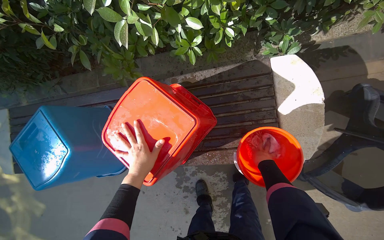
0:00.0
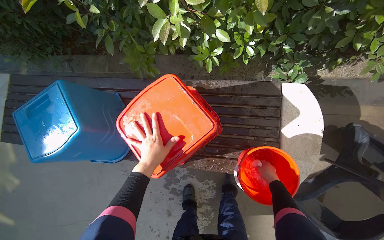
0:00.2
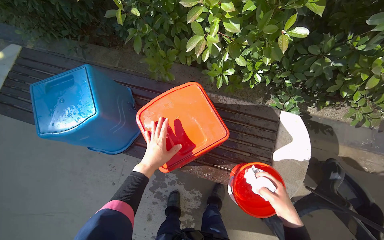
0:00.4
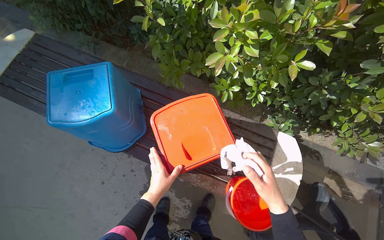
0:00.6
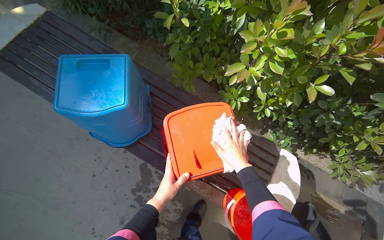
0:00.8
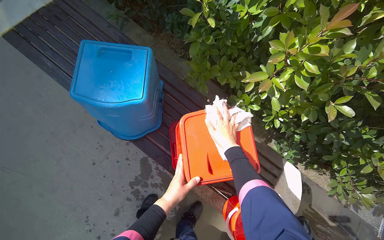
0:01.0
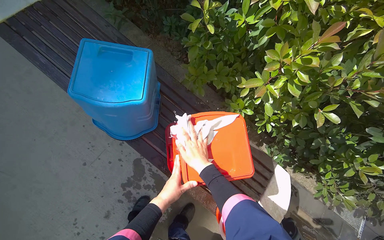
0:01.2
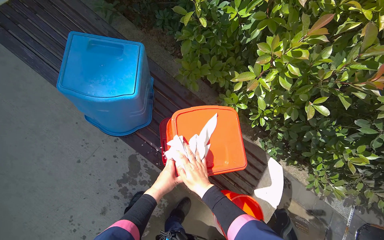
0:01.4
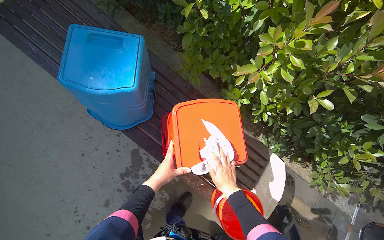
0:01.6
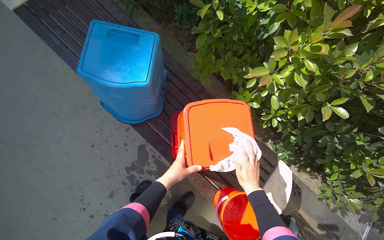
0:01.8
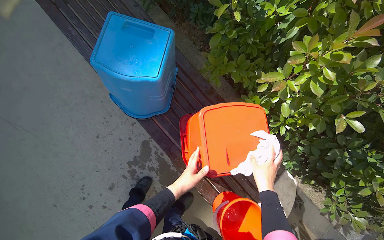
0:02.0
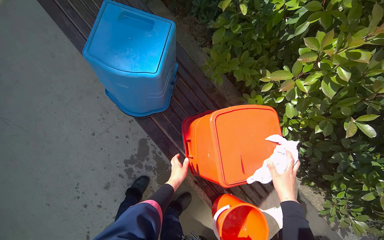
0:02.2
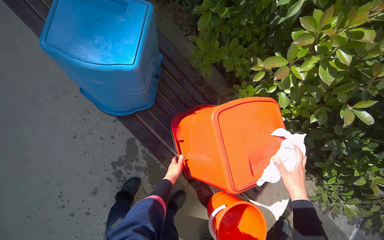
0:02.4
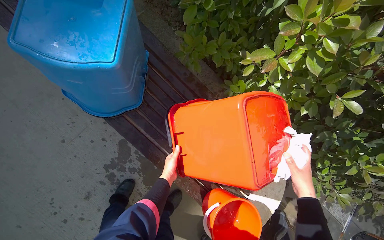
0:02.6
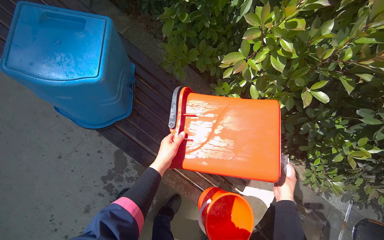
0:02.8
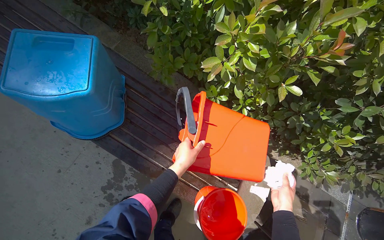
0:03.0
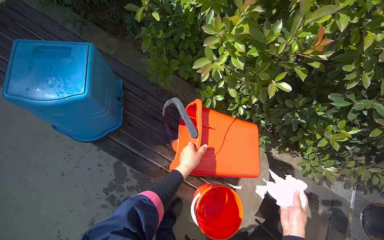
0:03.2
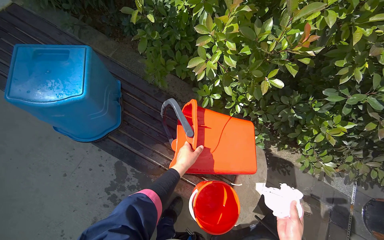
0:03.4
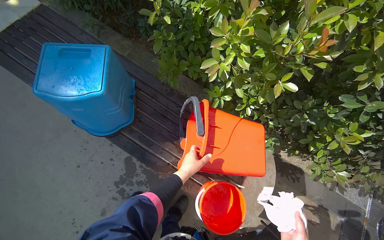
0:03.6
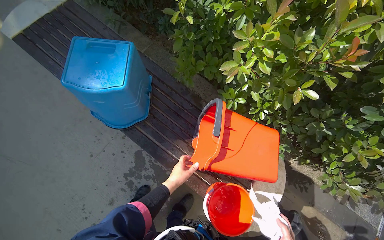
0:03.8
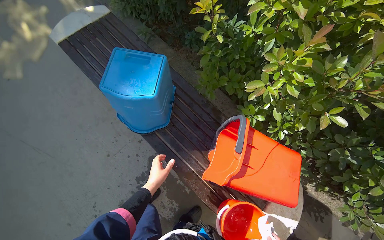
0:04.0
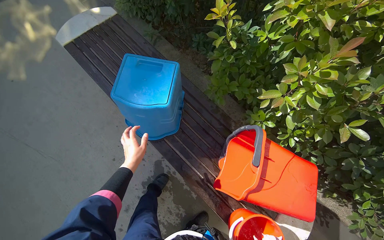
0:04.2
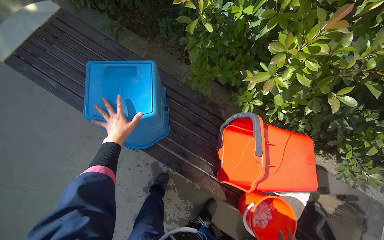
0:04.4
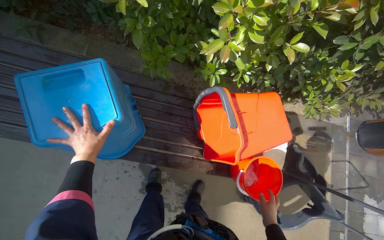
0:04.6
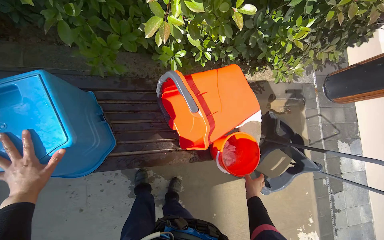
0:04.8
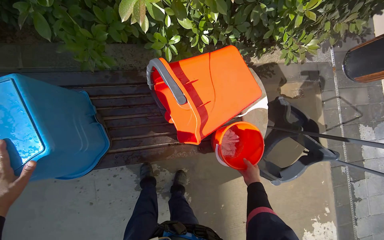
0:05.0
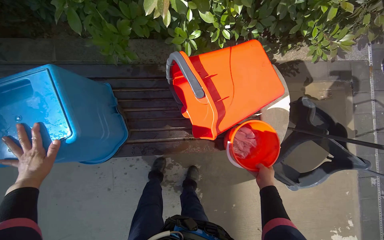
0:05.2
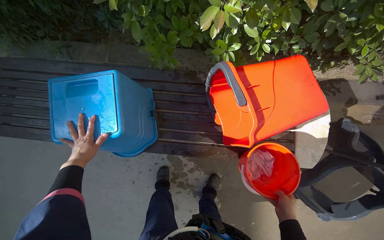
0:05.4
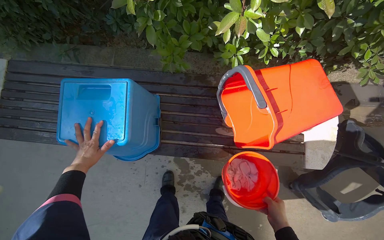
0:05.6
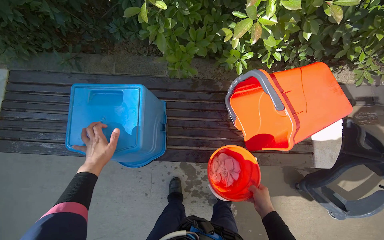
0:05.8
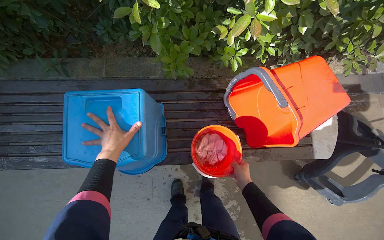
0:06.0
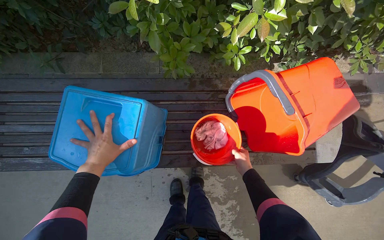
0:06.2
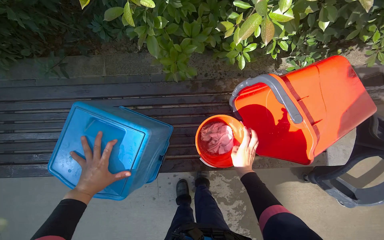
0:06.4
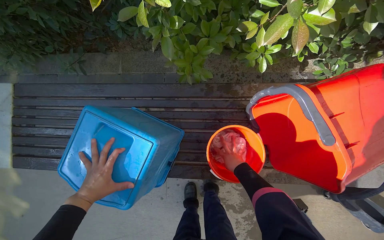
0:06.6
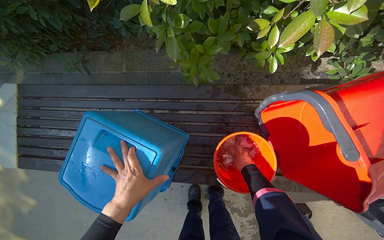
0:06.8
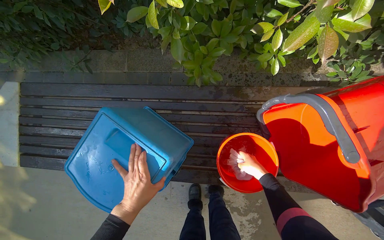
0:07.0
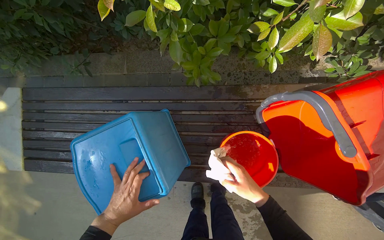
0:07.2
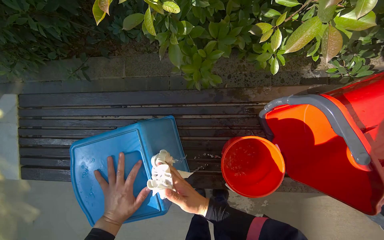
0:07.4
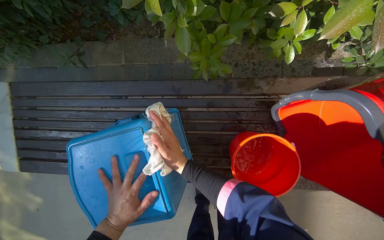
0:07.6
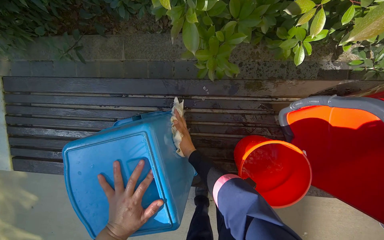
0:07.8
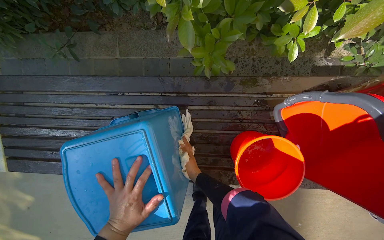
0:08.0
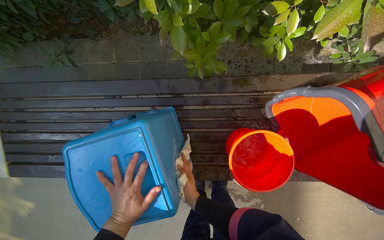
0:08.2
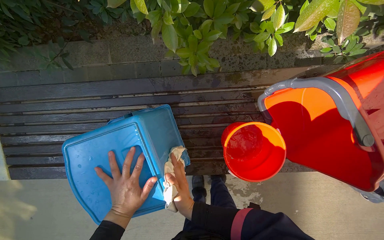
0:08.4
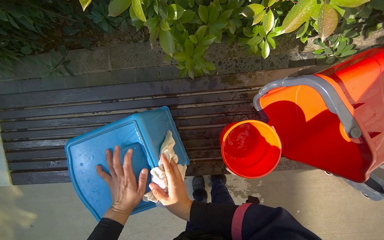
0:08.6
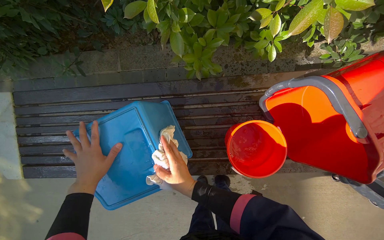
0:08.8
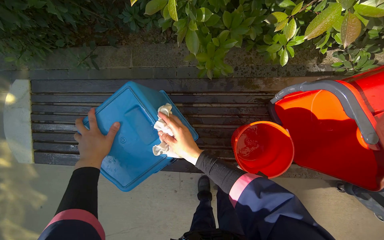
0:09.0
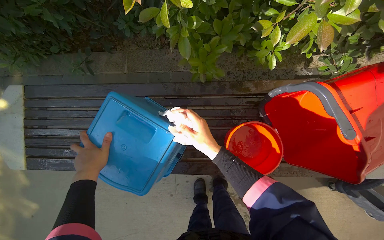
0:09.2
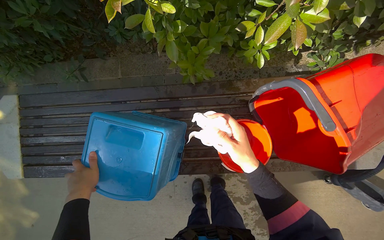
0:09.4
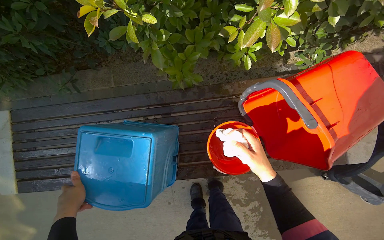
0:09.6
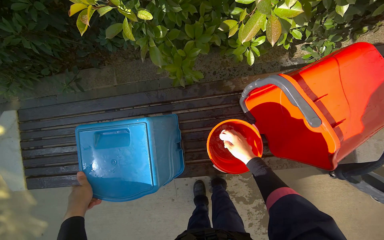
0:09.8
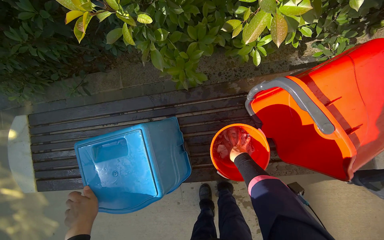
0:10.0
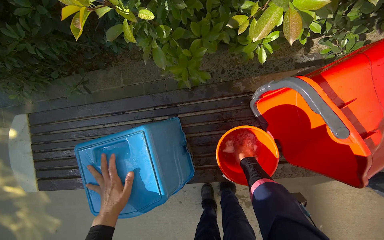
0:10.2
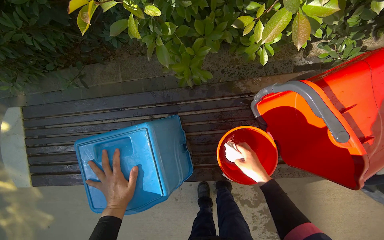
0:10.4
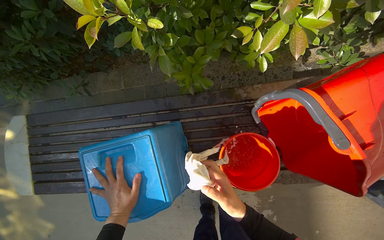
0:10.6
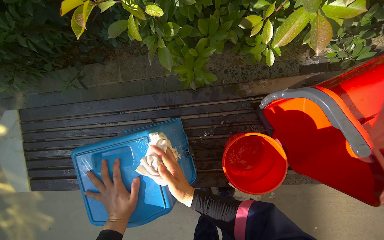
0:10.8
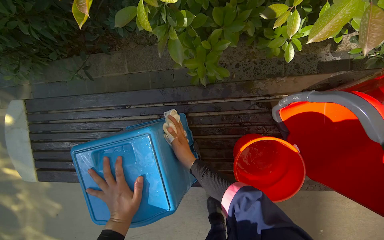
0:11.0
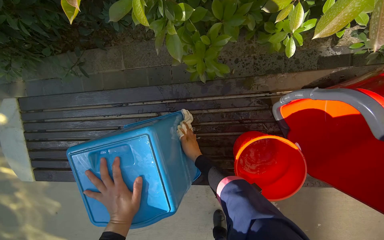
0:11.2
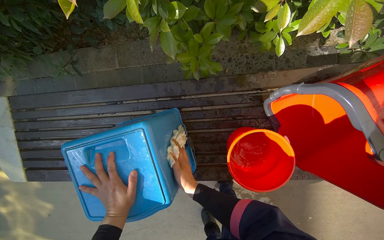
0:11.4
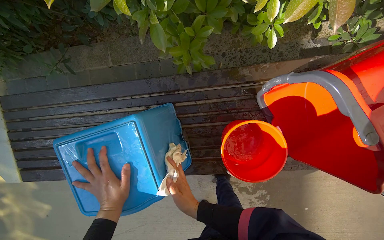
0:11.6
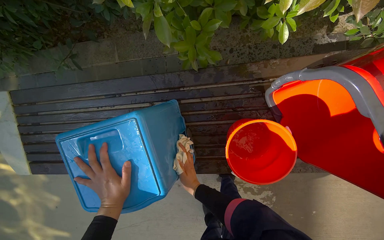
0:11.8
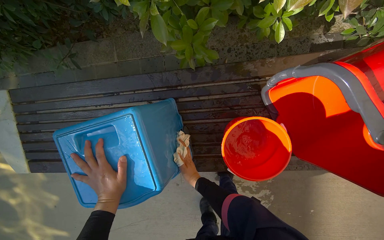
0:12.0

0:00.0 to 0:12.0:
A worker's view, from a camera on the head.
Job: preparing cleaning supplies.
The whole recording: Wiping buckets. The worker wipes the red and blue buckets with a white cloth.
0:00.0 to 0:01.6: The camera sweeps to the right, by about 15 degrees. The scene rotates clockwise by about 50 degrees.
0:01.6 to 0:03.0: The right hand goes approximately 30 cm to the right and down the picture; the left hand travels to the right by approximately 20 cm, and reaches some 20 cm farther from the camera, then returns.
0:03.0 to 0:04.4: The left hand is displaced to the left by roughly 50 cm.
0:04.4 to 0:06.0: The scene rotates counterclockwise by approximately 30 degrees.
0:06.0 to 0:07.6: The right hand shifts some 40 cm to the left and up the picture.
0:07.6 to 0:09.0: The right hand moves some 40 cm farther from the camera and comes back. Meanwhile the left hand goes about 15 cm up the picture and to the left.
0:09.0 to 0:10.4: The right hand heads to the right, covering roughly 30 cm, and travels farther from the camera and back again, approximately 25 cm each way.
0:10.4 to 0:12.0: The right hand heads to the left, covering about 25 cm.

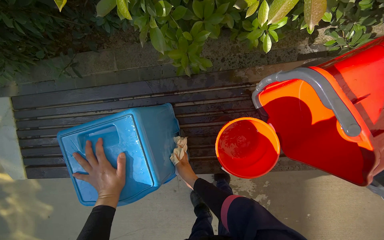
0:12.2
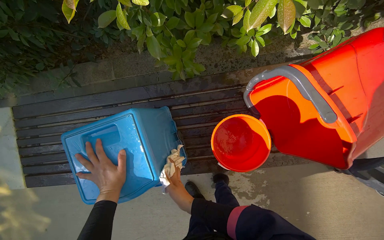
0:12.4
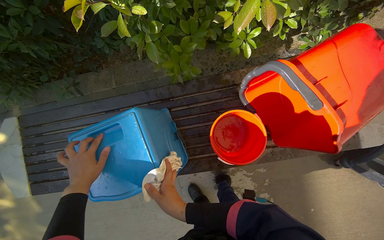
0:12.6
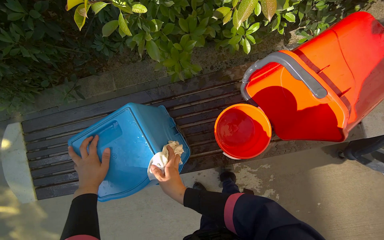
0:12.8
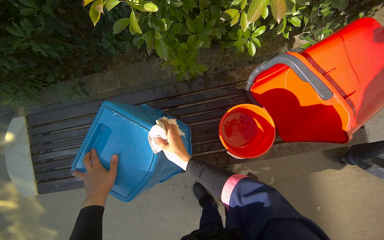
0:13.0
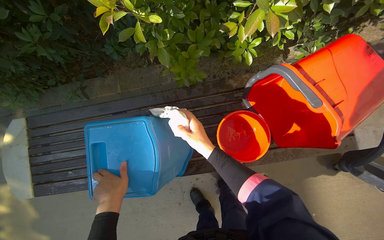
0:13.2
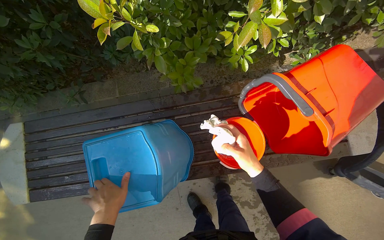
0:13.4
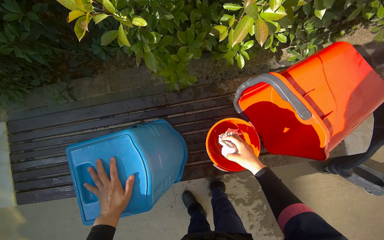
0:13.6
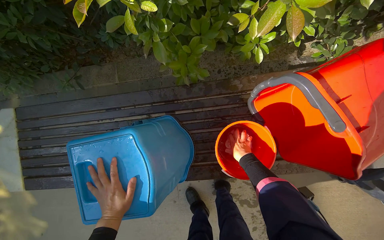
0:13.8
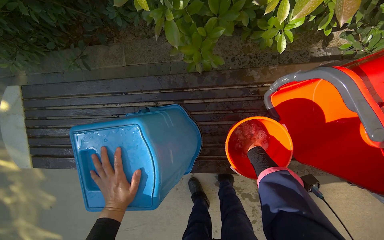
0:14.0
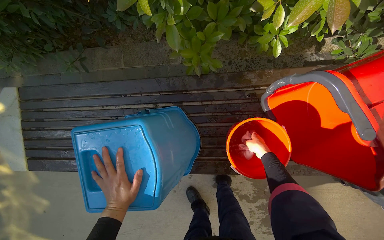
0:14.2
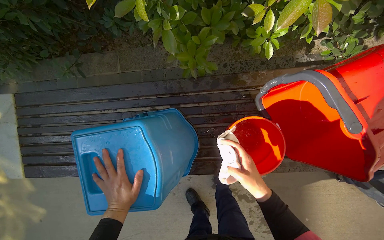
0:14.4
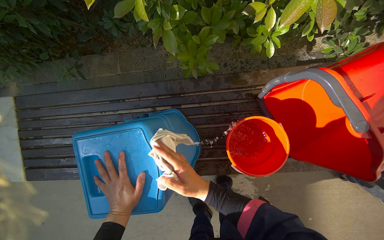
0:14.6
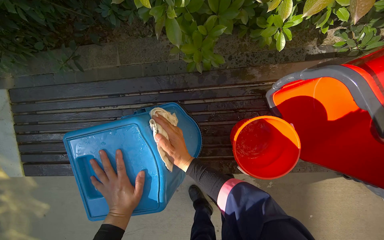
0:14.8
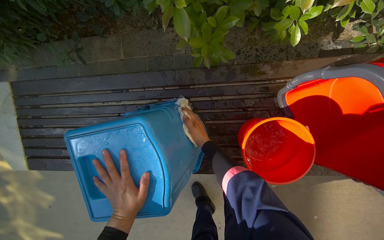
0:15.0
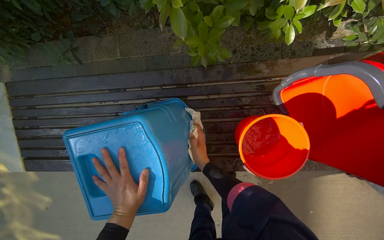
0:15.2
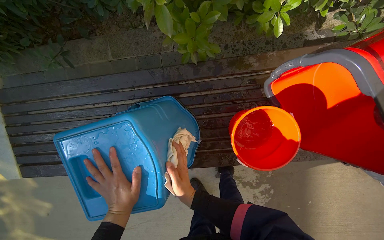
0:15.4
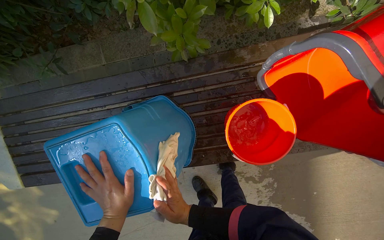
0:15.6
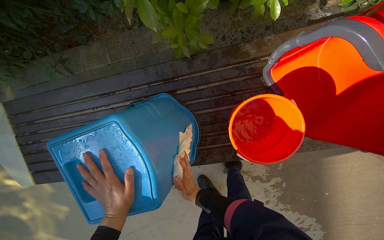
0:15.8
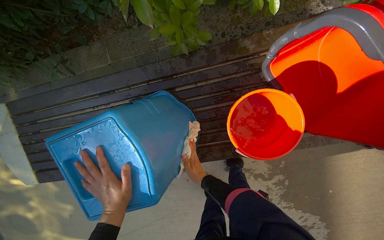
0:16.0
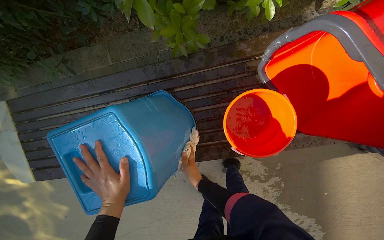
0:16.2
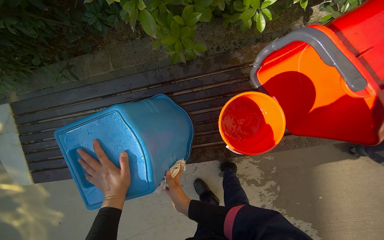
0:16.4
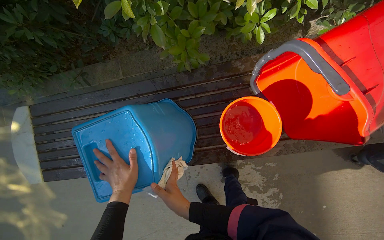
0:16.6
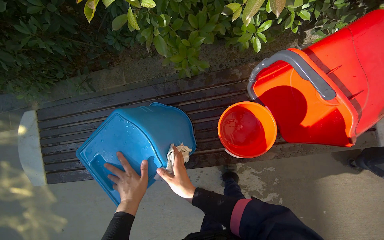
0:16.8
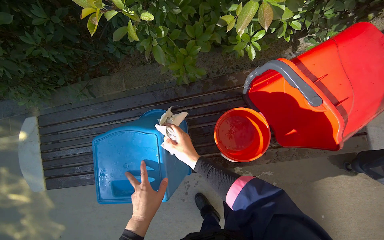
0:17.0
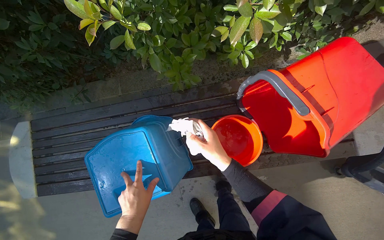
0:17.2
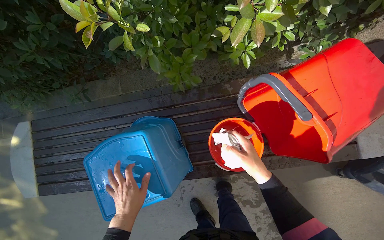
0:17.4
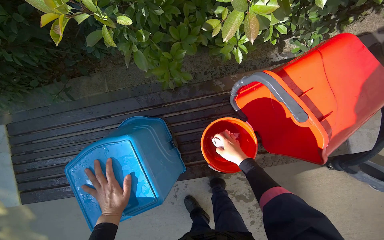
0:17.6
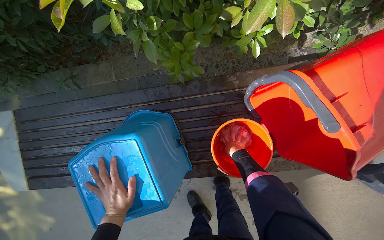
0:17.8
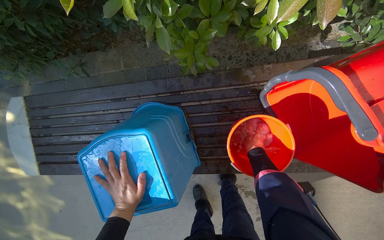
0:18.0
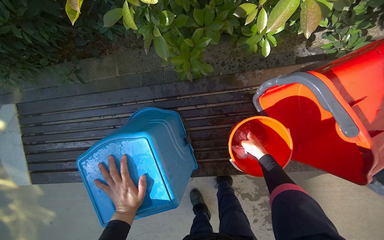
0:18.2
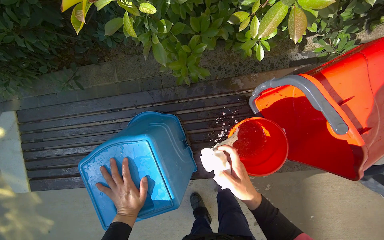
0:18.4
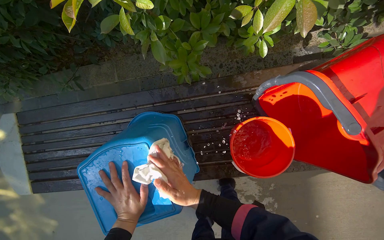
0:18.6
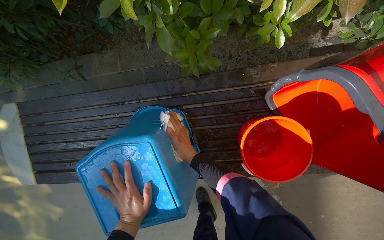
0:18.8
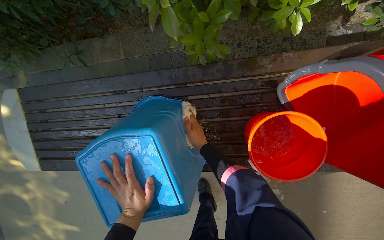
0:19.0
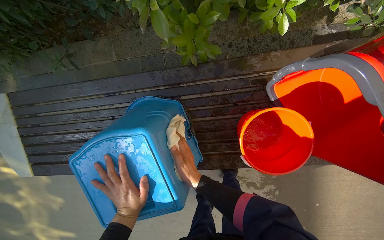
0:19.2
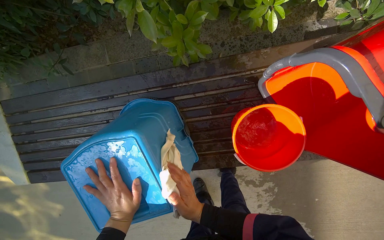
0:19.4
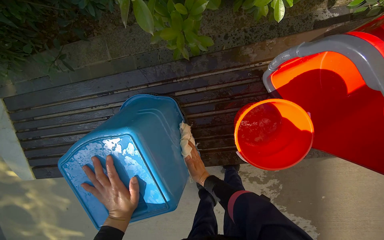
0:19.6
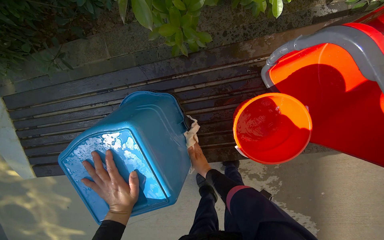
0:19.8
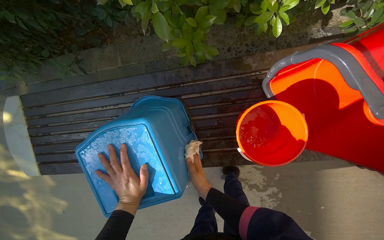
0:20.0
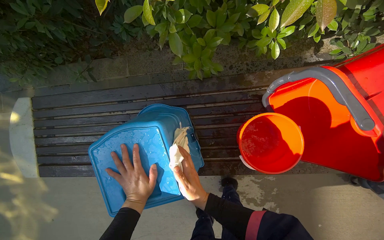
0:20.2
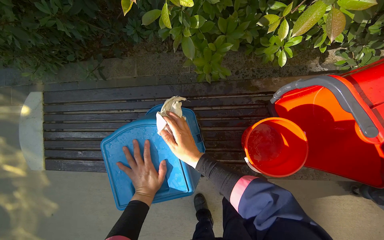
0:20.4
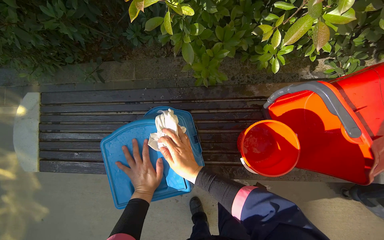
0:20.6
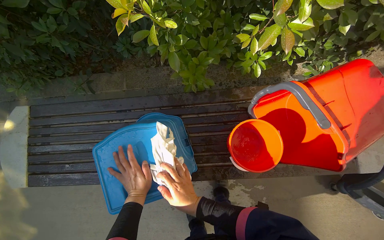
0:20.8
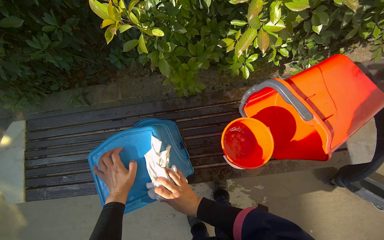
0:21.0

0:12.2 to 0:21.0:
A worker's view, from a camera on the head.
Job: preparing cleaning supplies.
The whole recording: Wiping buckets. The worker wipes the red and blue buckets with a white cloth.
0:12.2 to 0:13.6: The right hand is displaced to the right by approximately 25 cm.
0:13.6 to 0:15.2: The right hand heads to the left, covering some 25 cm.
0:15.2 to 0:16.6: The right hand heads nearer to the camera and down the picture, covering roughly 25 cm.
0:16.6 to 0:18.0: The right hand moves farther from the camera, to the right and up the picture, approximately 40 cm.
0:18.0 to 0:19.6: The right hand shifts roughly 30 cm to the left, down the picture and nearer to the camera.
0:19.6 to 0:21.0: The camera pitches upward, by about 20 degrees.
